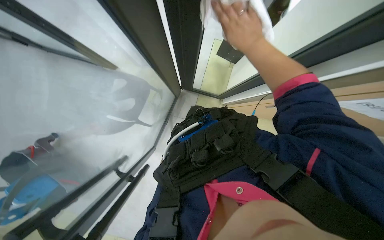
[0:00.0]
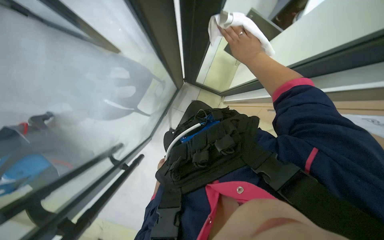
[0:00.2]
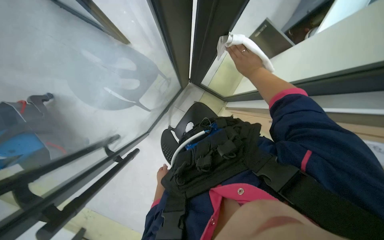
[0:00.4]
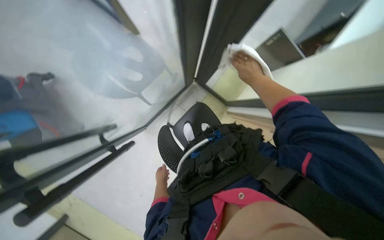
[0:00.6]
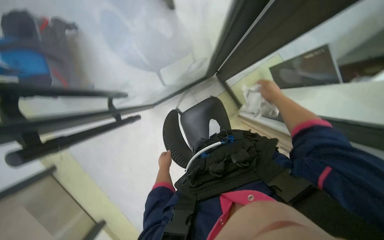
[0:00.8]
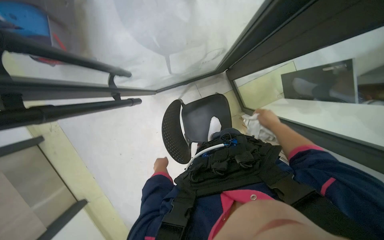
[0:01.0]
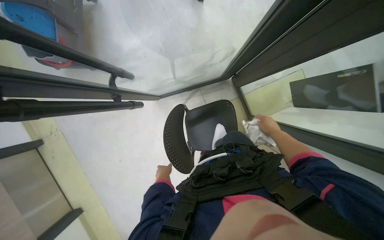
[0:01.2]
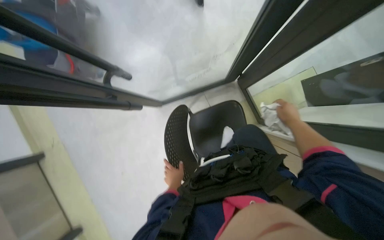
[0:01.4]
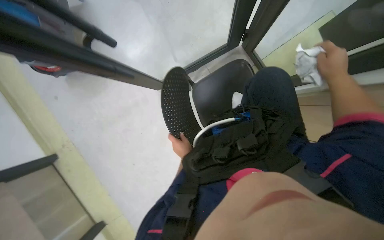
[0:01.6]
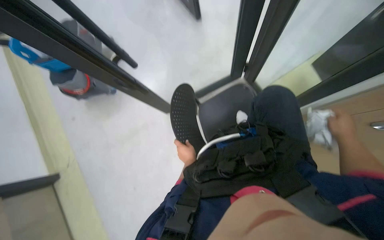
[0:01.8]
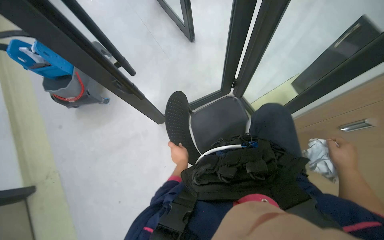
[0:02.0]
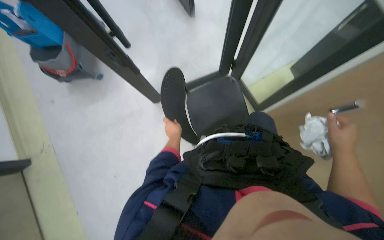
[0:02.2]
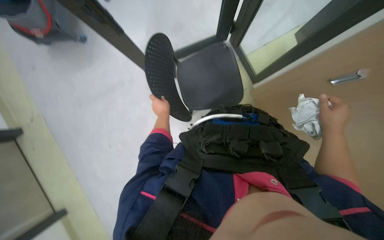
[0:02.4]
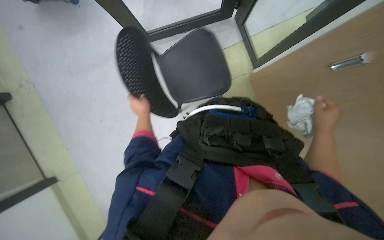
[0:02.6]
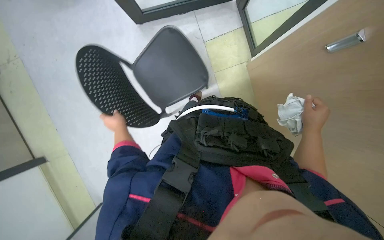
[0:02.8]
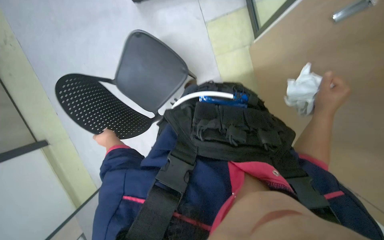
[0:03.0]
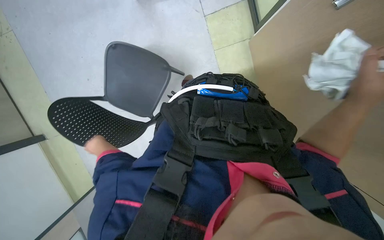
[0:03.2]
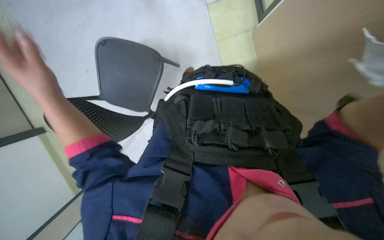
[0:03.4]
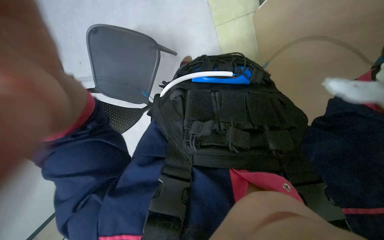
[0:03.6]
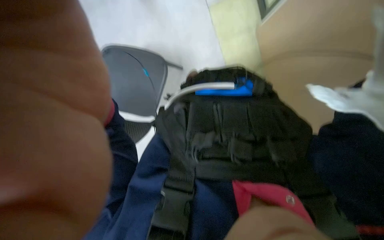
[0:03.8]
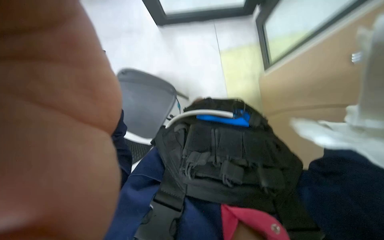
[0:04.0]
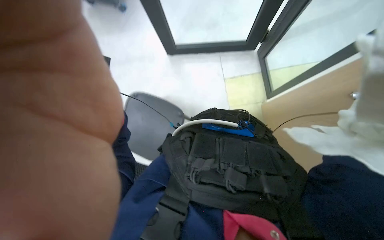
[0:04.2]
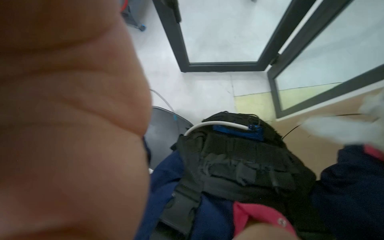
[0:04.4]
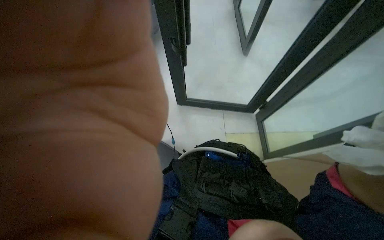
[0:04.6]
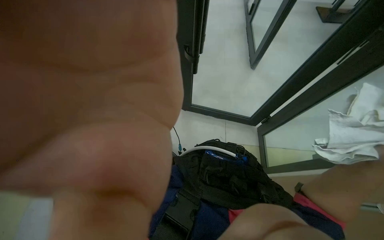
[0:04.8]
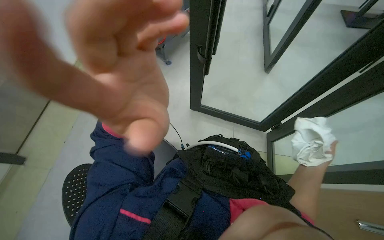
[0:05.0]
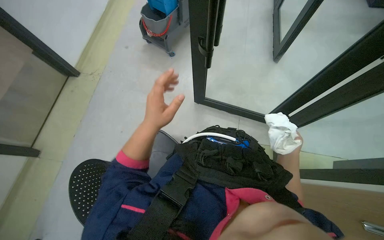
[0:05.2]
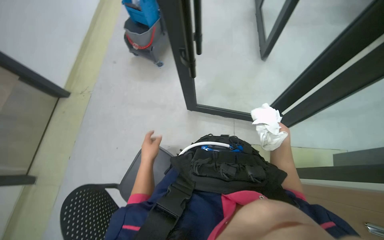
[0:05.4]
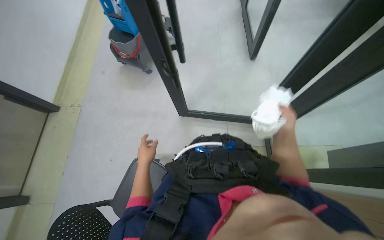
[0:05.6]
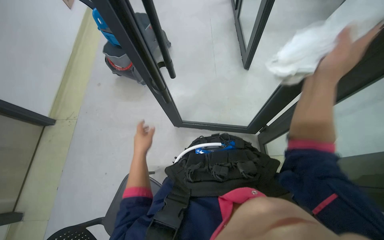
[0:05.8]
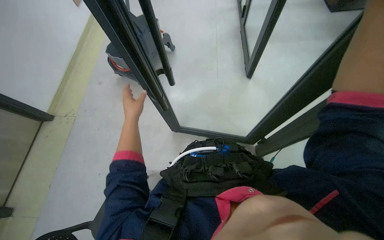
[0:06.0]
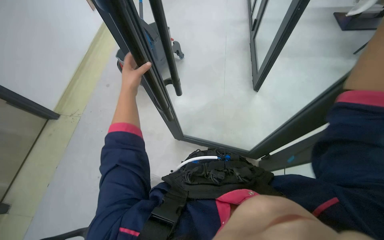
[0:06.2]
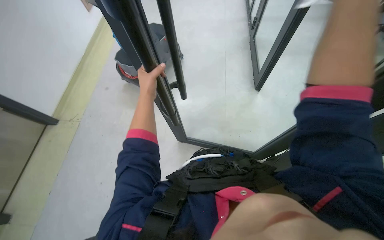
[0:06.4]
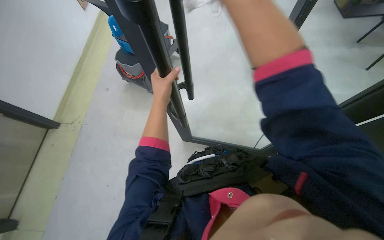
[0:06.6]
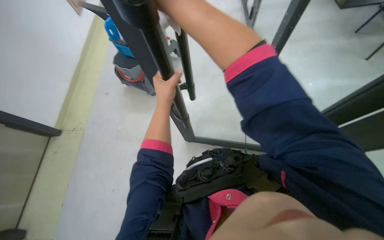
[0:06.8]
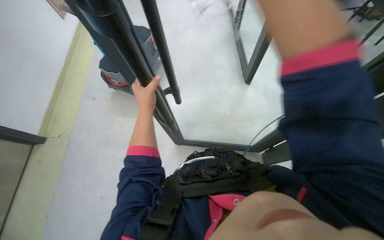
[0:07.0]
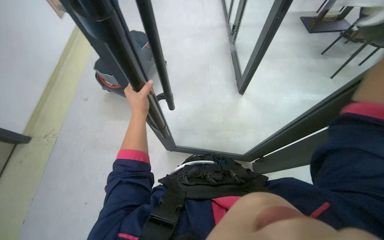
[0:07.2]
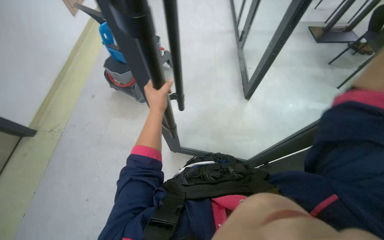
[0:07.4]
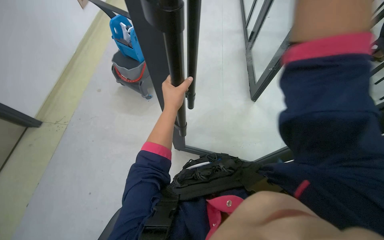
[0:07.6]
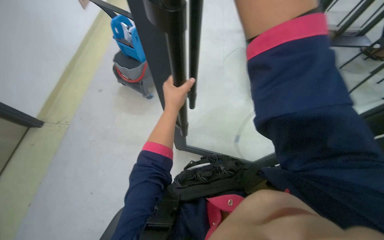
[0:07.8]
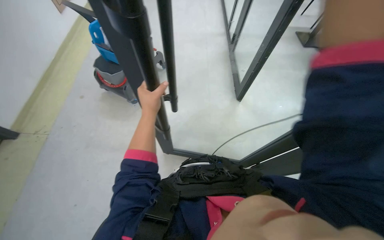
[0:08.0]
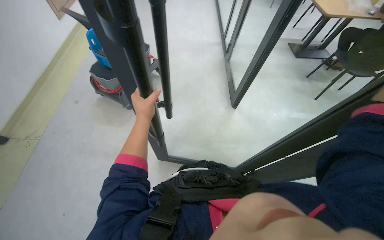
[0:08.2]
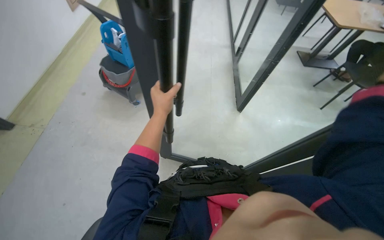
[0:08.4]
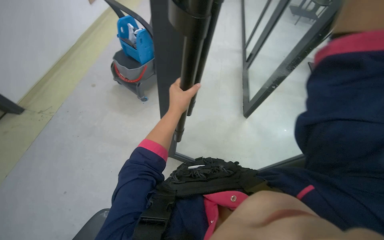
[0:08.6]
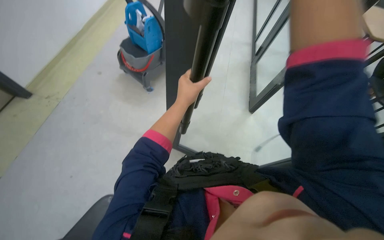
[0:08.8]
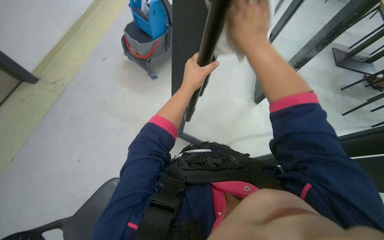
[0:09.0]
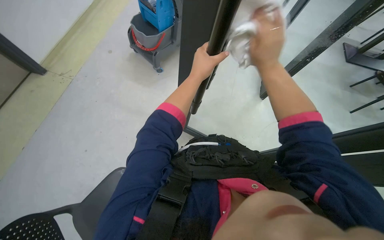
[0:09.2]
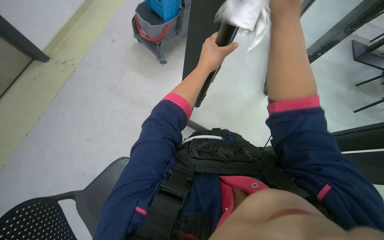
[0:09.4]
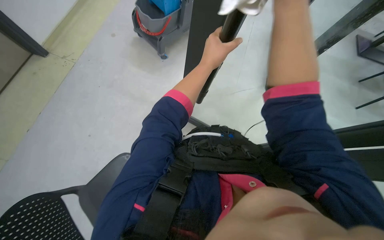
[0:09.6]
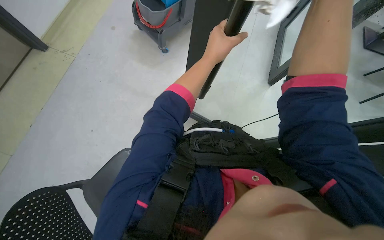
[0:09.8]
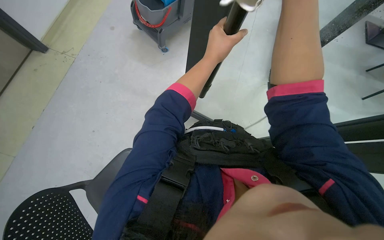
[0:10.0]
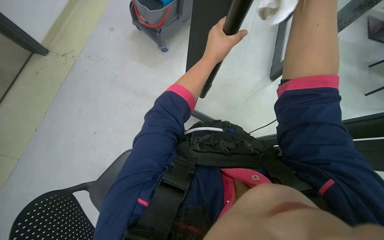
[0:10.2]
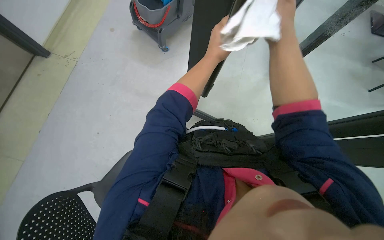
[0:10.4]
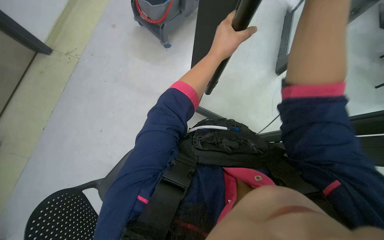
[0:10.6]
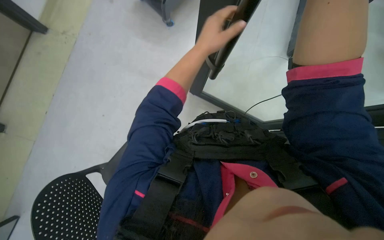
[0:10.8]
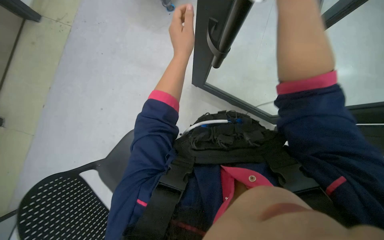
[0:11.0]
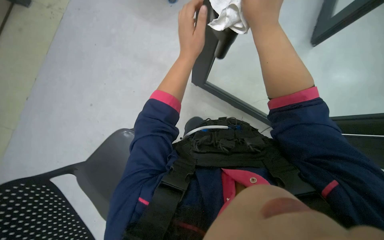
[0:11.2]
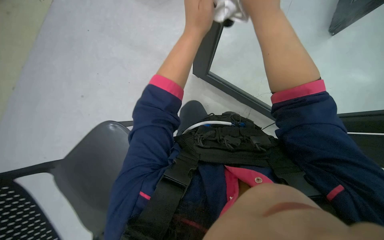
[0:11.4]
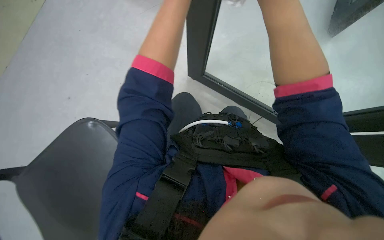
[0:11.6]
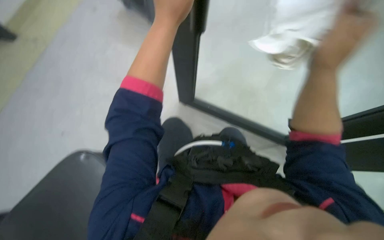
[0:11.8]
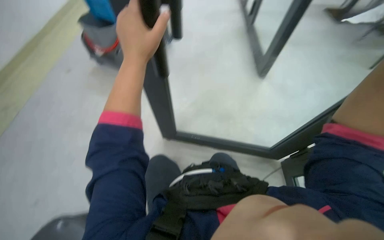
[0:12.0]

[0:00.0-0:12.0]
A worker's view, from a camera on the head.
Job: wiping surfaces.
The whole recording: Wiping glass partition. The worker wipes the glass partition with a white cloth.
0:00.0 to 0:01.6: The head travels approximately 40 cm. The scene turns some 40 degrees clockwise in the picture.
0:01.6 to 0:03.0: The wearer looks roughly 15 degrees further downward. The right hand goes about 35 cm down the picture; the left hand is displaced to the left by about 15 cm.
0:03.0 to 0:04.4: The wearer looks some 15 degrees further upward.
0:04.4 to 0:06.0: The wearer looks some 20 degrees further upward.

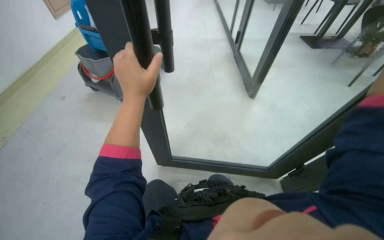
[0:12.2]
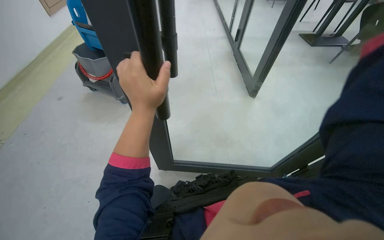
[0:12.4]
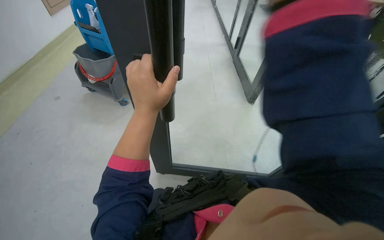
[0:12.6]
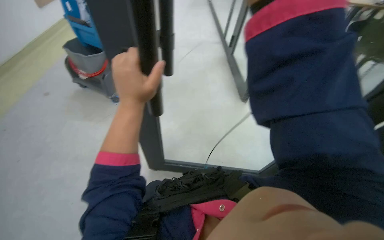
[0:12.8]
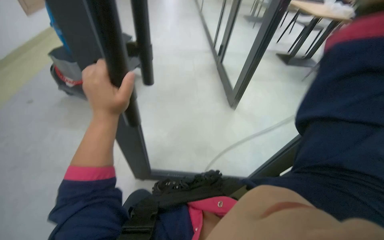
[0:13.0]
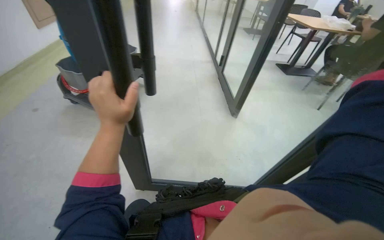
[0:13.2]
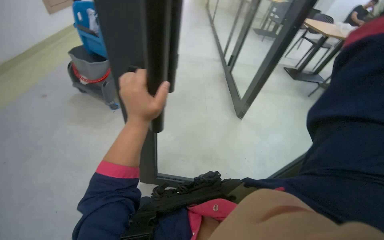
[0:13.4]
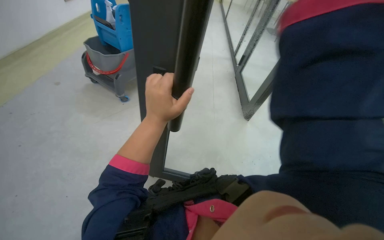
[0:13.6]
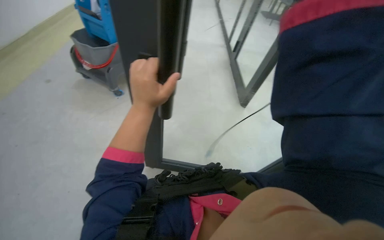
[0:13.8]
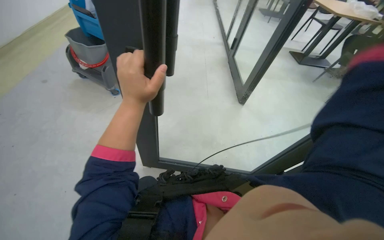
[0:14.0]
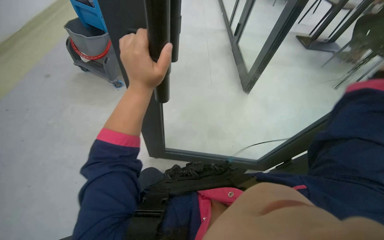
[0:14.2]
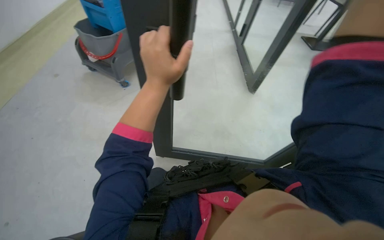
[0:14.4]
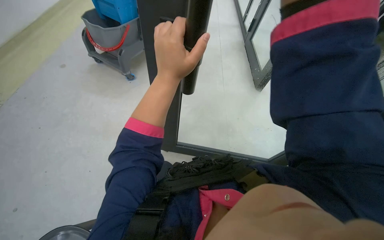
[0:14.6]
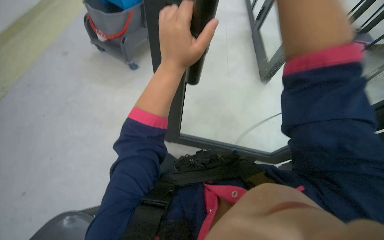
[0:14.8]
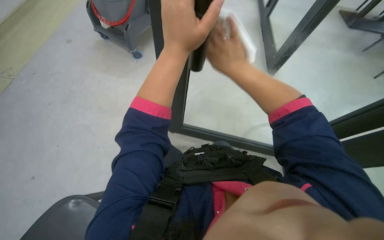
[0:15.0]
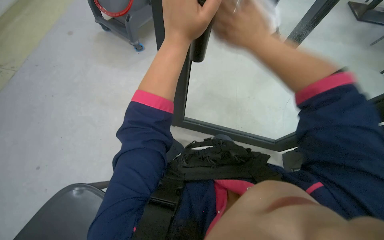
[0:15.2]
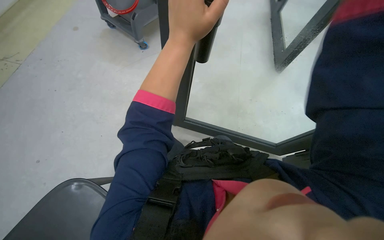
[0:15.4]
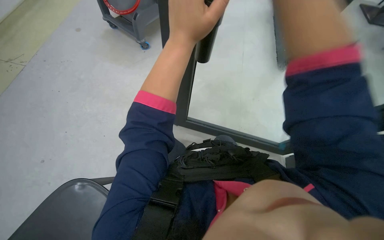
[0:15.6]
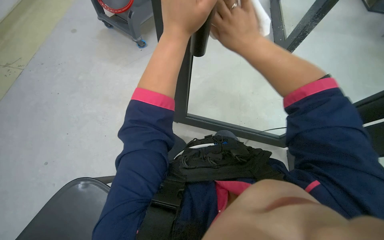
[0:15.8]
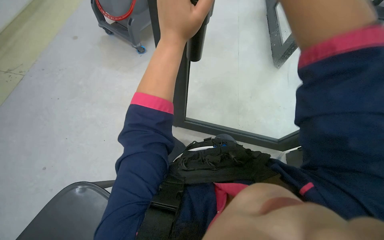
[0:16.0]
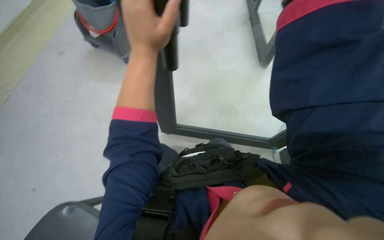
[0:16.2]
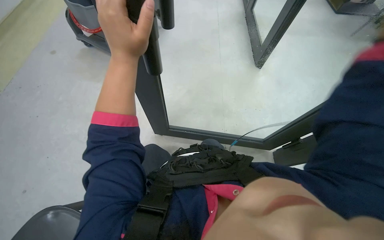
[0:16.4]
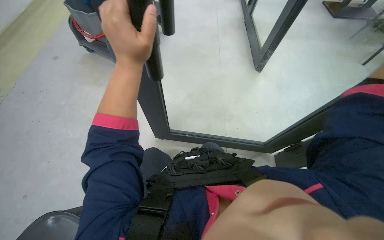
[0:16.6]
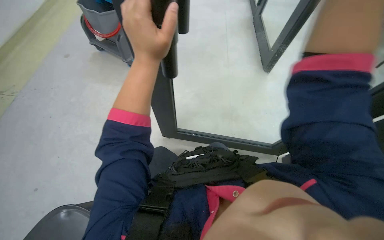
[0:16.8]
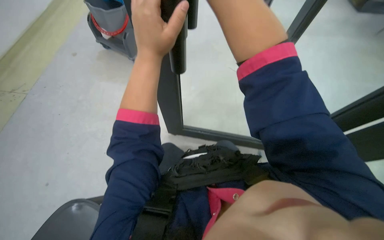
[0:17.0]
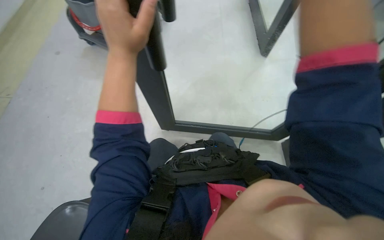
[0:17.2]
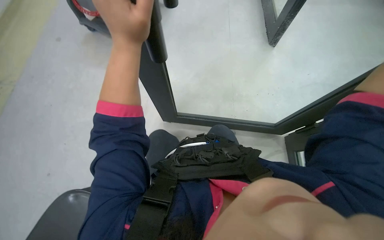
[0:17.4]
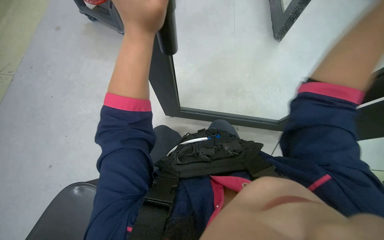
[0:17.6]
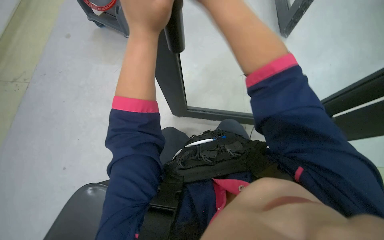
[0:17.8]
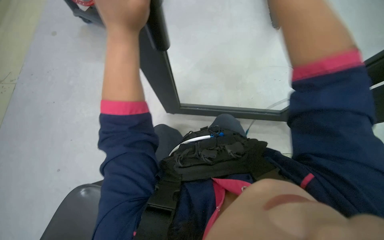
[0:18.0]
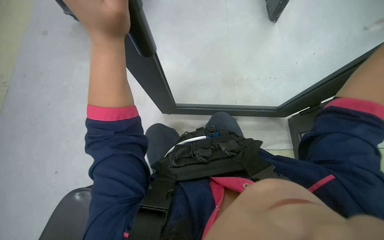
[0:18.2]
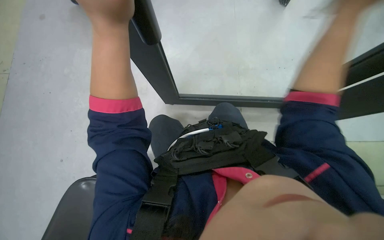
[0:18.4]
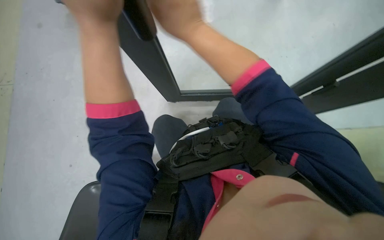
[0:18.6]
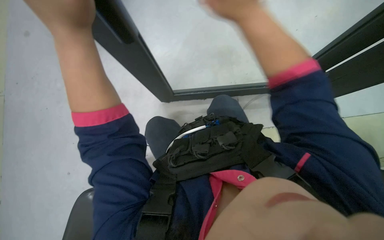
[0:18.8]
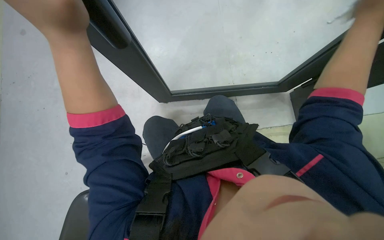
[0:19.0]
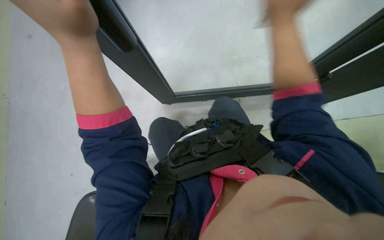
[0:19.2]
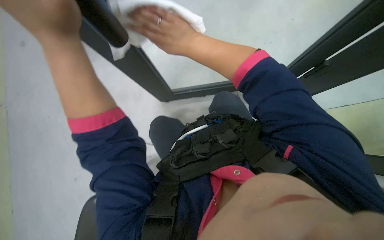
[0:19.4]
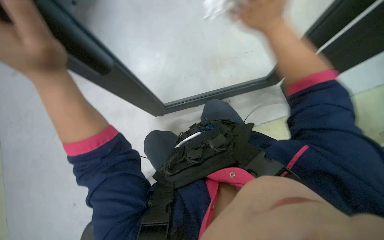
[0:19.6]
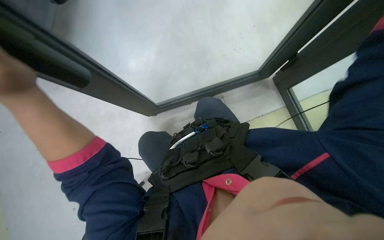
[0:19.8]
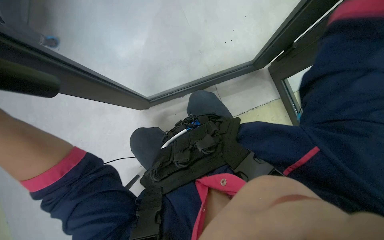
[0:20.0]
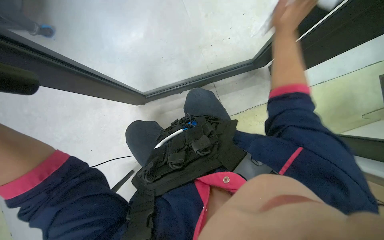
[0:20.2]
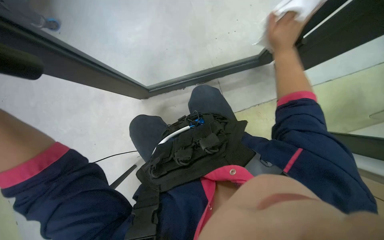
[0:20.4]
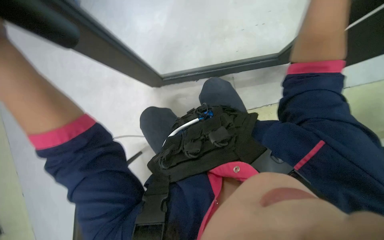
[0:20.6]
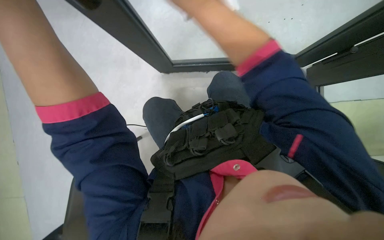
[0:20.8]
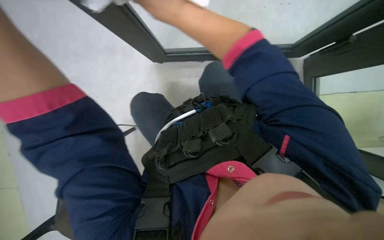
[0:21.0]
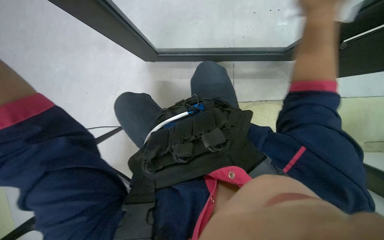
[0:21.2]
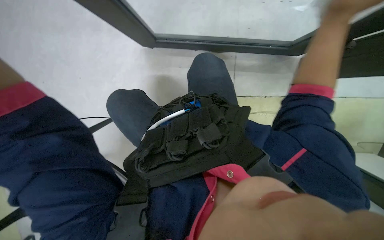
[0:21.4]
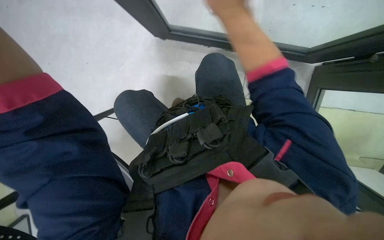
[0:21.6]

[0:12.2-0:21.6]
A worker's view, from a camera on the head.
Job: wiping surfaces.
The whole recording: Wiping glass partition. The worker wipes the glass partition with a white cloth.
0:13.8 to 0:15.4: The wearer looks roughly 10 degrees further downward.
0:17.0 to 0:18.4: The camera pitches downward, by about 15 degrees.
